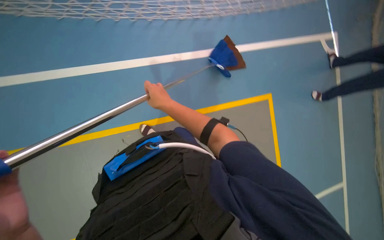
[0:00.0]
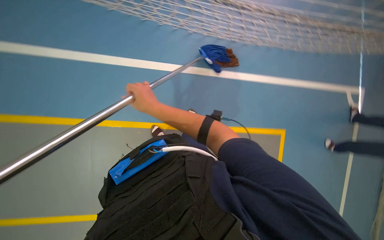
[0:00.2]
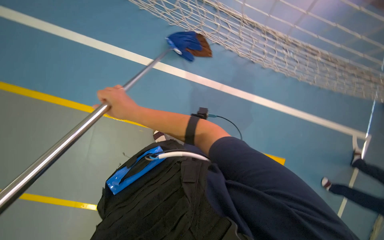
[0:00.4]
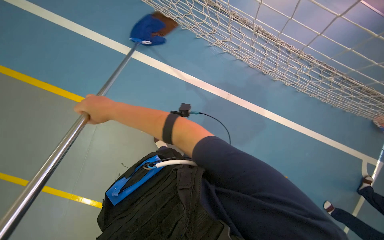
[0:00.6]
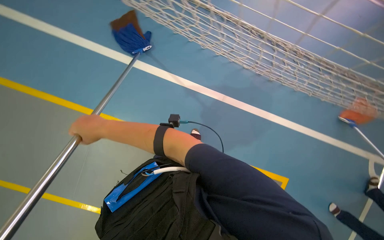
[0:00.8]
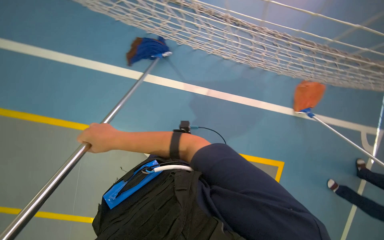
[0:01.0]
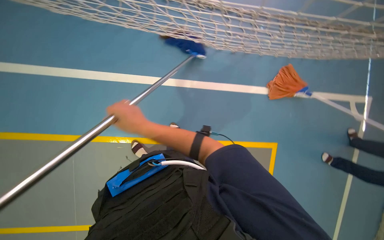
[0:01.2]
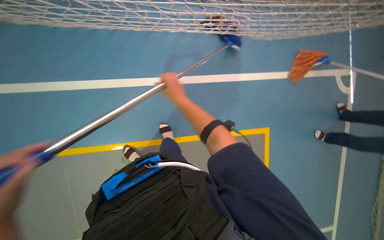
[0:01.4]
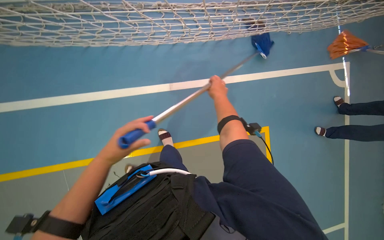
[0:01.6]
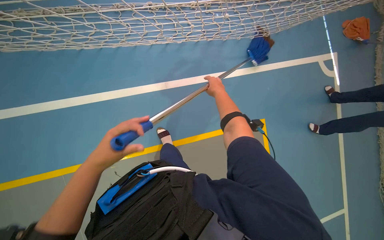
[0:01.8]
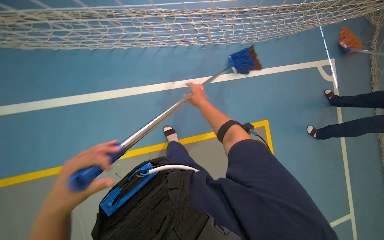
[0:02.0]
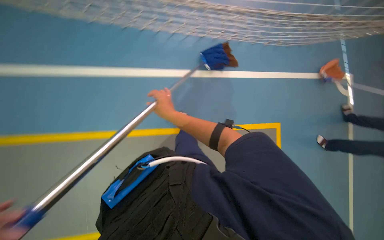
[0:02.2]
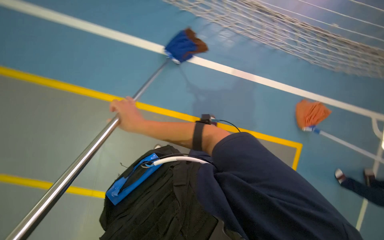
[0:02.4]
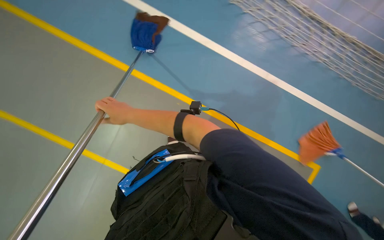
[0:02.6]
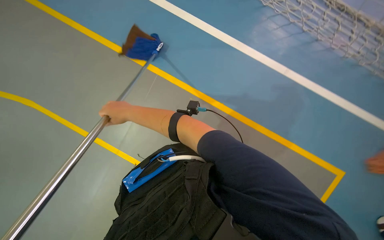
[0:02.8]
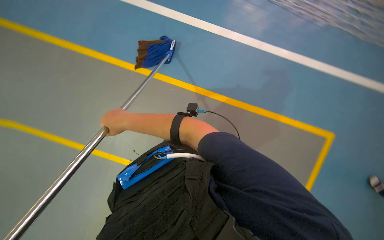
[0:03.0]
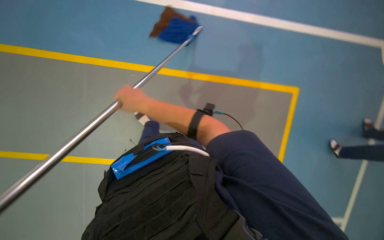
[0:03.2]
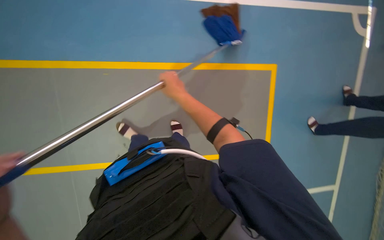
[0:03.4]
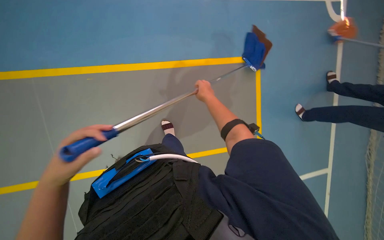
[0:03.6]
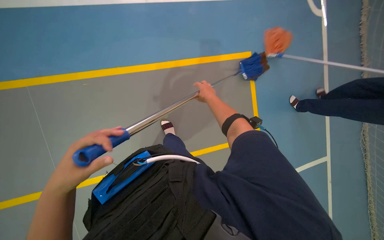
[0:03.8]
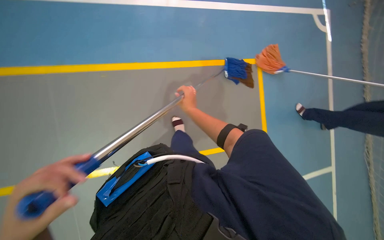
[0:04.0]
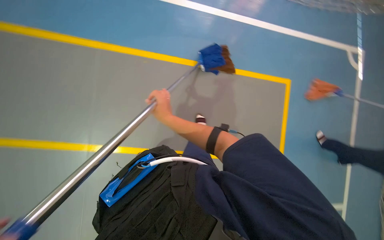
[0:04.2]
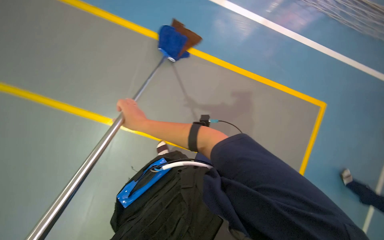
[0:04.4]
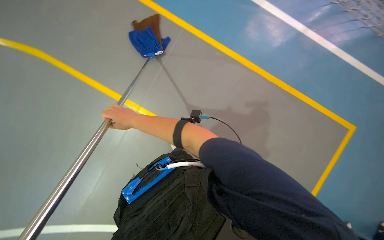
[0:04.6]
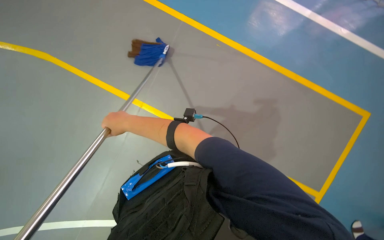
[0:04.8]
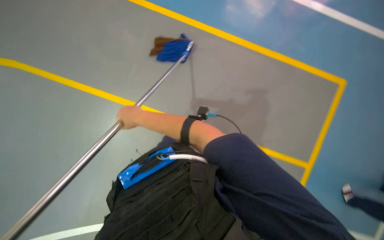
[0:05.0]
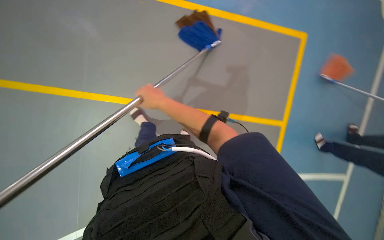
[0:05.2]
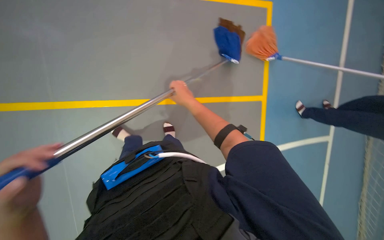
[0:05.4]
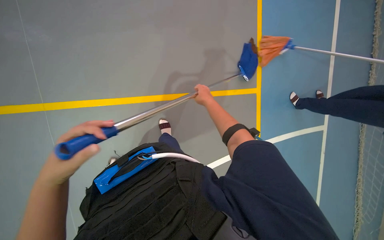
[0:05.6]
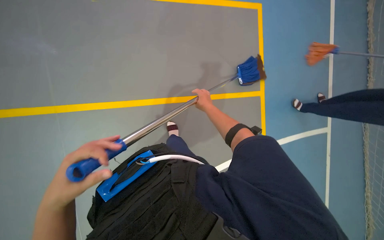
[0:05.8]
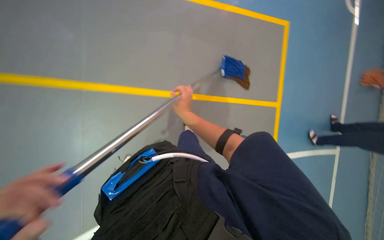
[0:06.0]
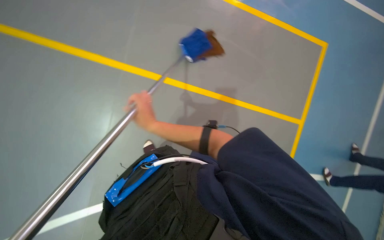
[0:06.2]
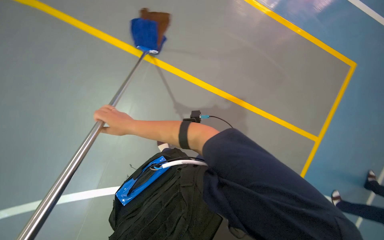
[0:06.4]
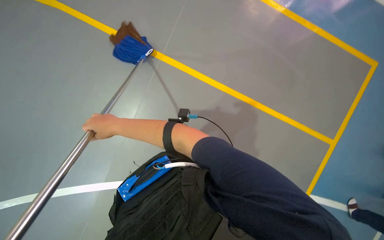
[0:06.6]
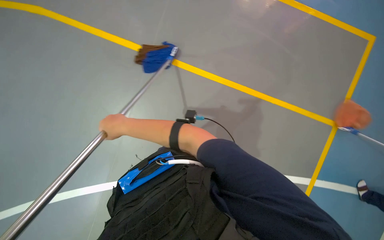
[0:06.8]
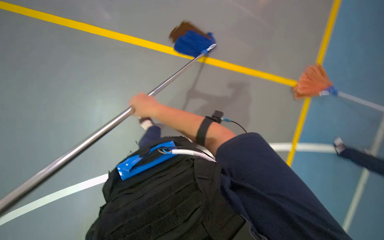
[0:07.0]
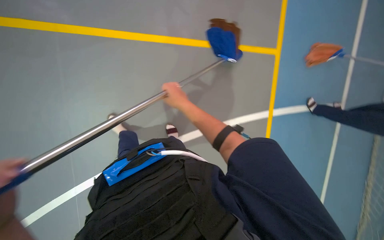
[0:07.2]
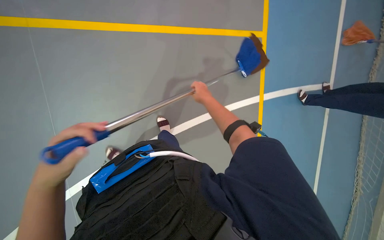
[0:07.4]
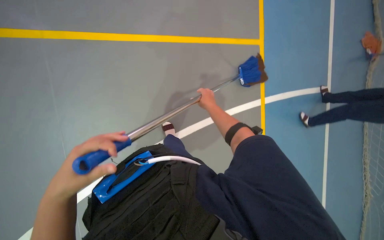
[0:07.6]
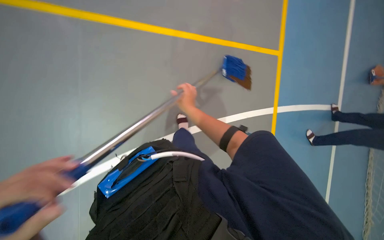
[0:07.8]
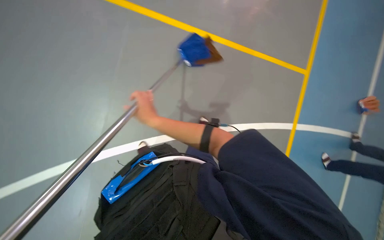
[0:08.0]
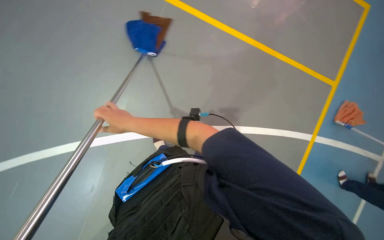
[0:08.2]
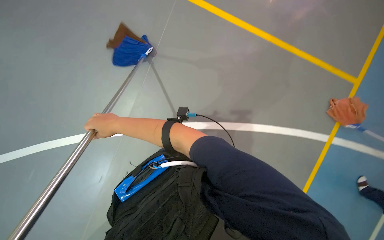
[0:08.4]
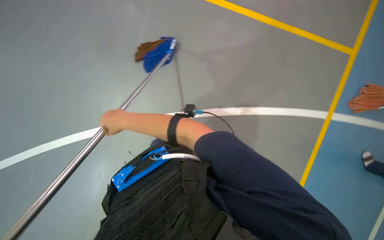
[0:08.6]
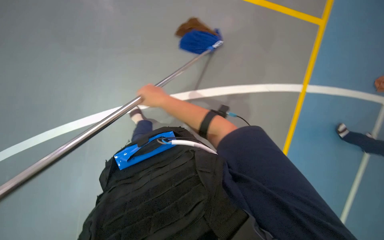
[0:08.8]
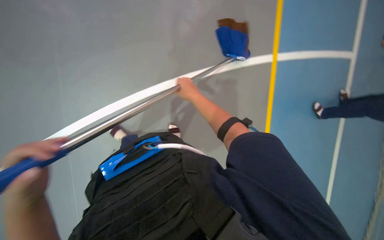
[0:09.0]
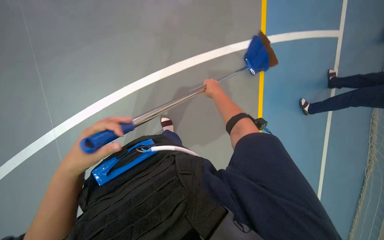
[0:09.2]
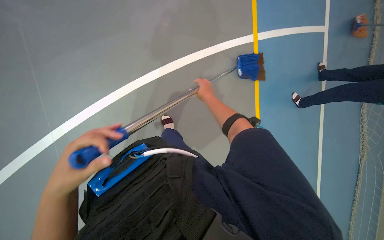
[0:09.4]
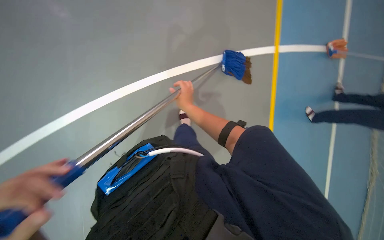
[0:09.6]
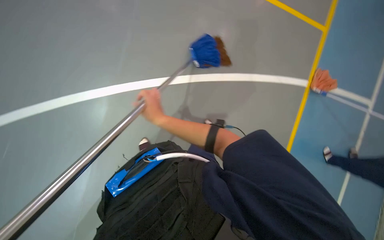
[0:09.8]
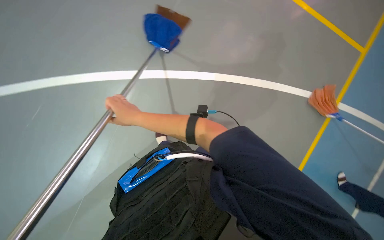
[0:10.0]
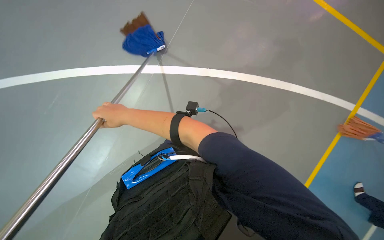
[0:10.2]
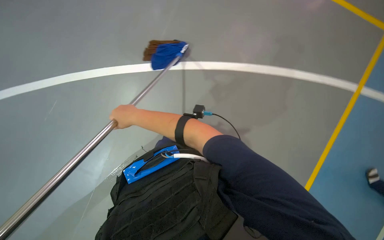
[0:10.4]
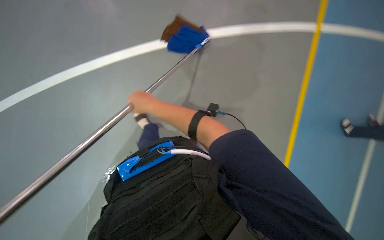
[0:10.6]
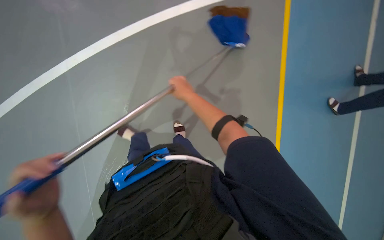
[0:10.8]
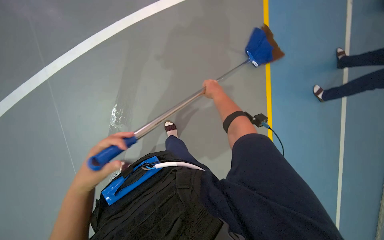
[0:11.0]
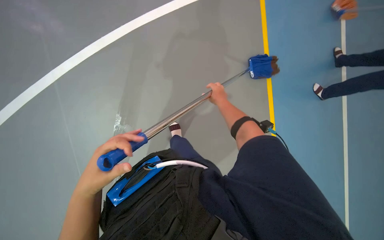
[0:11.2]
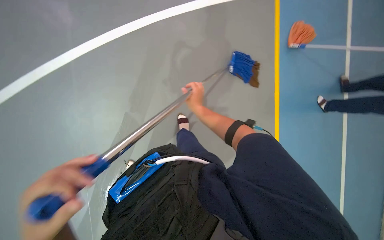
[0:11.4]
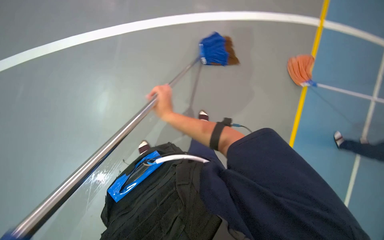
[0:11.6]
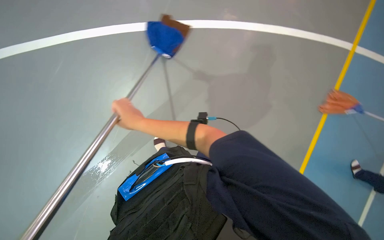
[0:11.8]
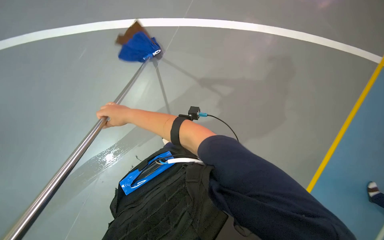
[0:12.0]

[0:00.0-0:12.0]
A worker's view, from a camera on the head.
Job: mopping floor.
The whole recording: Mopping floor with bucket. The worker dips and wrings the mop in the bucket, then mops the floor, and moves the cleaning cart.
0:03.0 to 0:04.4: The right hand goes to the right and returns, some 35 cm each way.
0:04.4 to 0:06.0: The right hand goes roughly 10 cm to the right.
0:06.0 to 0:07.6: The right hand travels to the left and back again, roughly 25 cm each way.
0:07.6 to 0:09.0: The head rotates about 35 degrees to the left. The right hand reaches approximately 60 cm to the left, then returns.
0:09.0 to 0:10.4: The camera travels about 50 cm. The head rotates roughly 15 degrees to the left.
0:10.4 to 0:12.0: The right hand moves approximately 35 cm to the right and comes back.

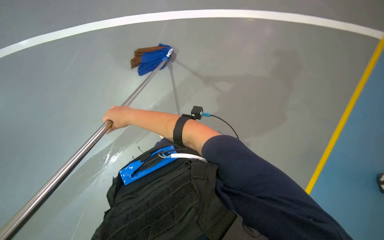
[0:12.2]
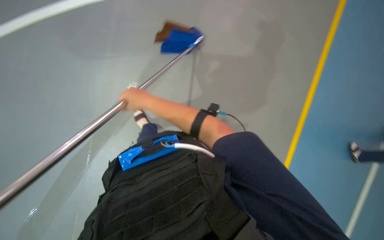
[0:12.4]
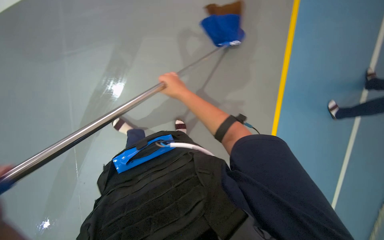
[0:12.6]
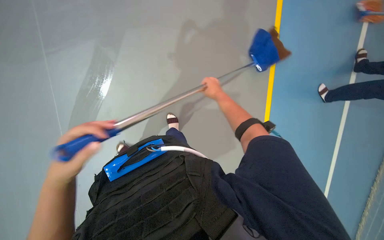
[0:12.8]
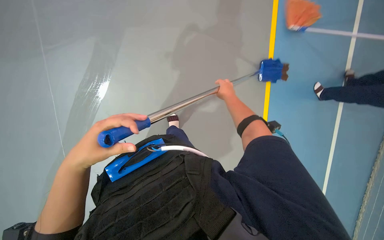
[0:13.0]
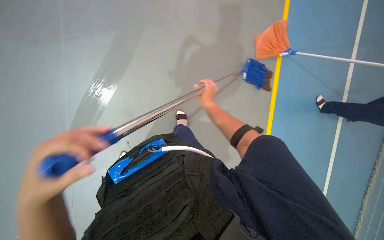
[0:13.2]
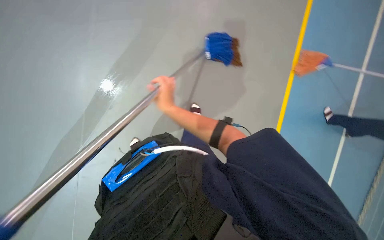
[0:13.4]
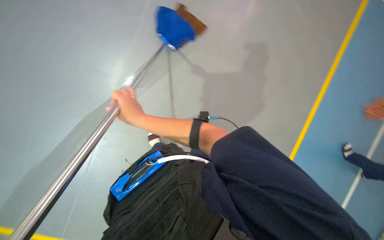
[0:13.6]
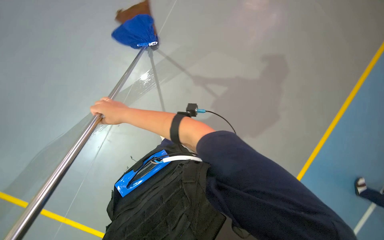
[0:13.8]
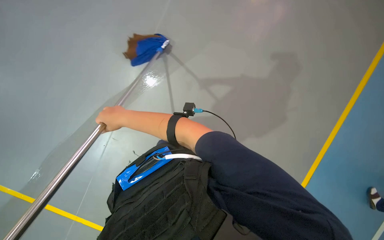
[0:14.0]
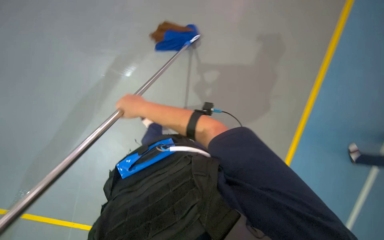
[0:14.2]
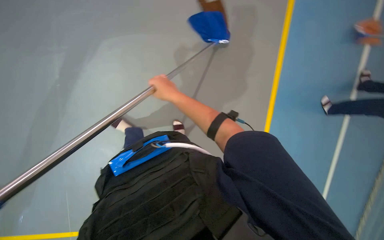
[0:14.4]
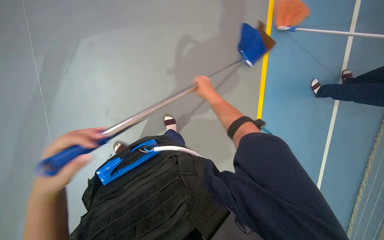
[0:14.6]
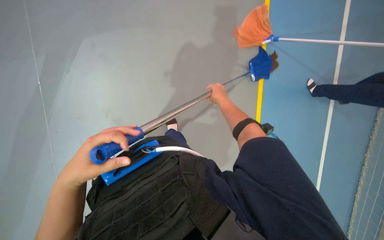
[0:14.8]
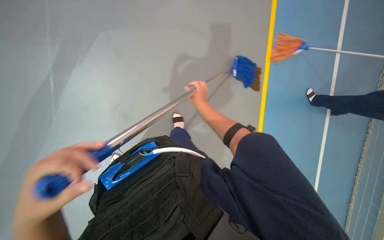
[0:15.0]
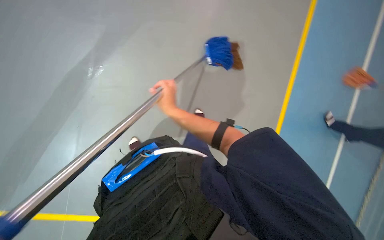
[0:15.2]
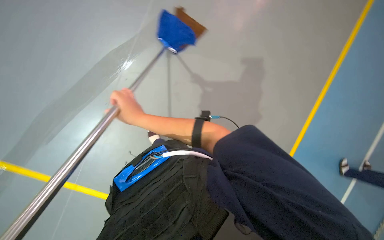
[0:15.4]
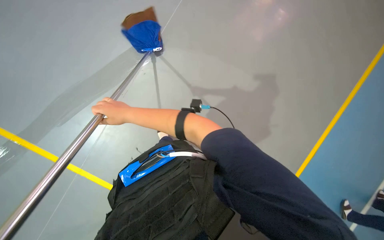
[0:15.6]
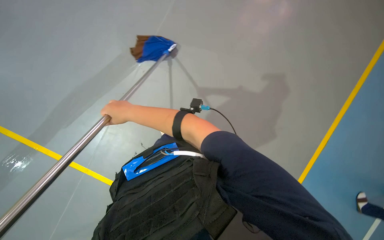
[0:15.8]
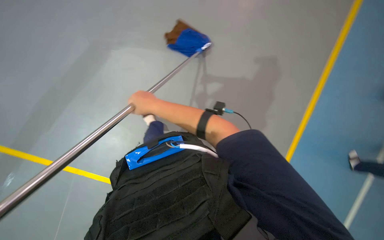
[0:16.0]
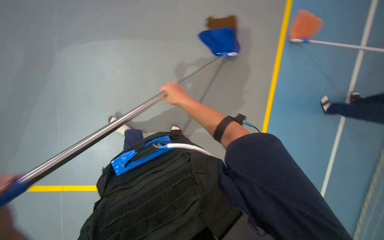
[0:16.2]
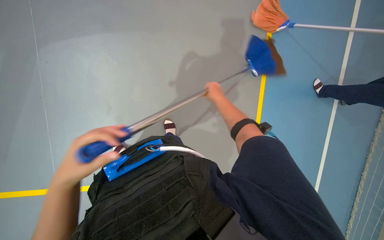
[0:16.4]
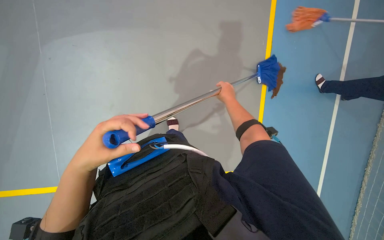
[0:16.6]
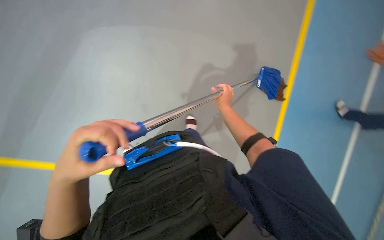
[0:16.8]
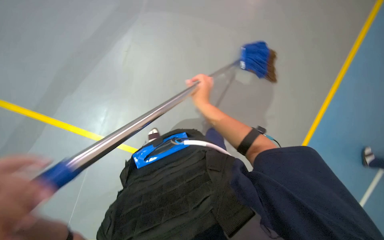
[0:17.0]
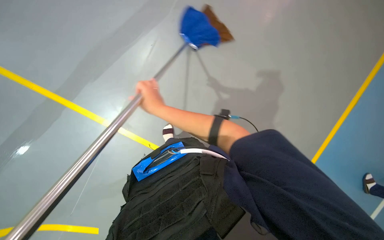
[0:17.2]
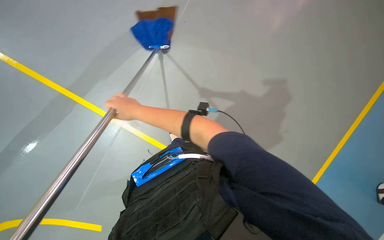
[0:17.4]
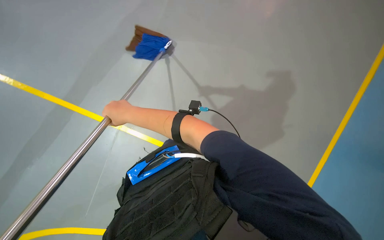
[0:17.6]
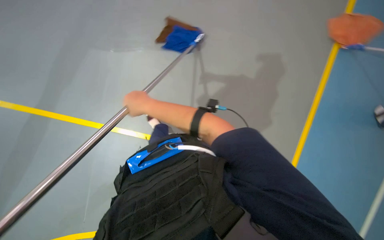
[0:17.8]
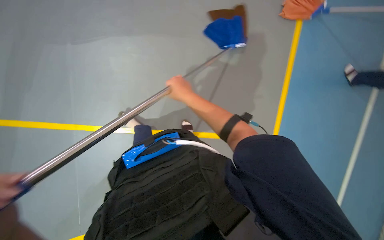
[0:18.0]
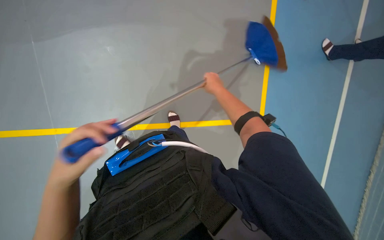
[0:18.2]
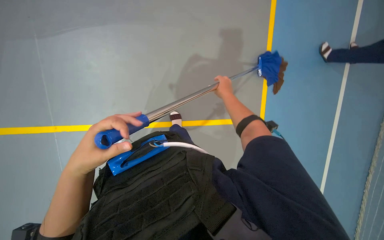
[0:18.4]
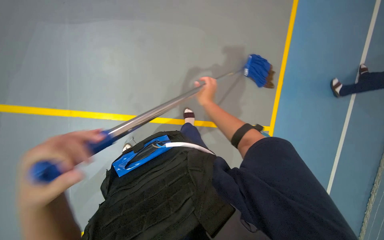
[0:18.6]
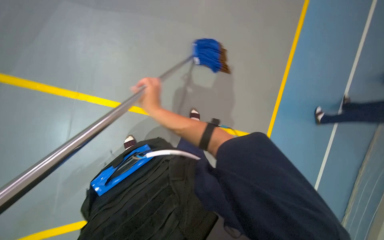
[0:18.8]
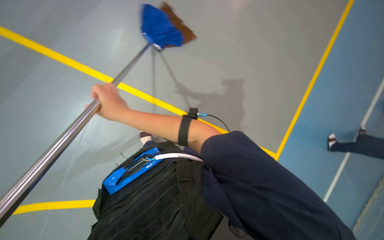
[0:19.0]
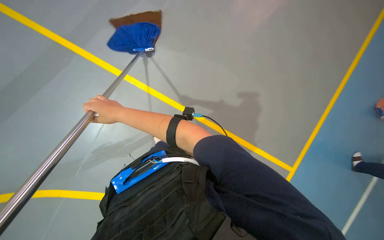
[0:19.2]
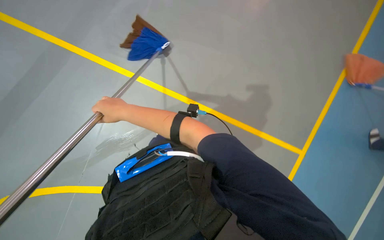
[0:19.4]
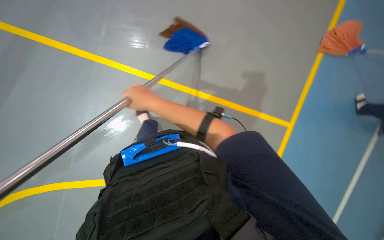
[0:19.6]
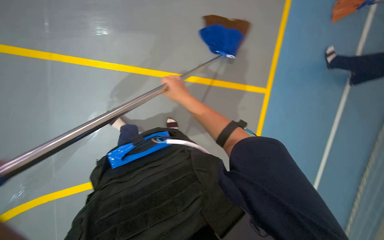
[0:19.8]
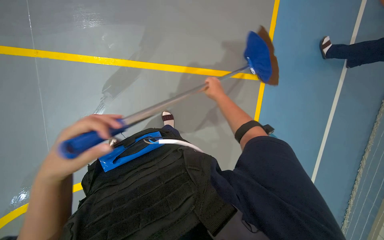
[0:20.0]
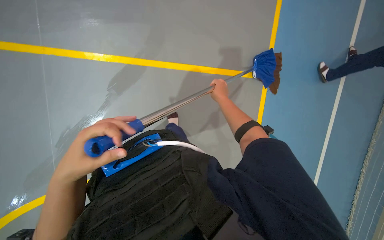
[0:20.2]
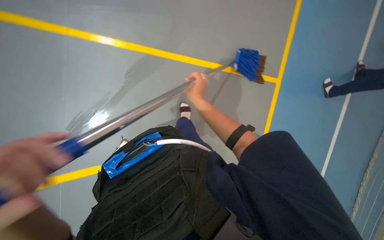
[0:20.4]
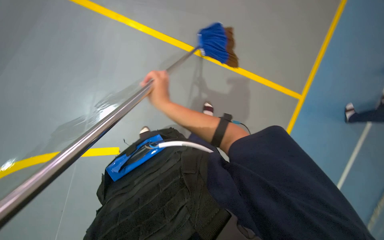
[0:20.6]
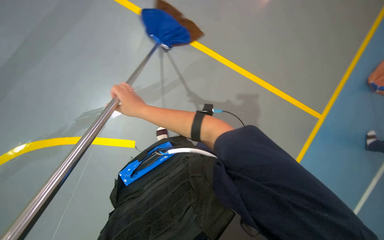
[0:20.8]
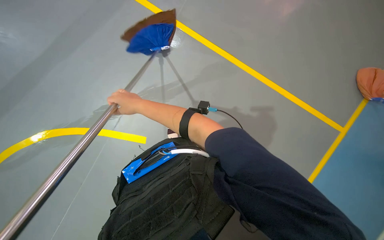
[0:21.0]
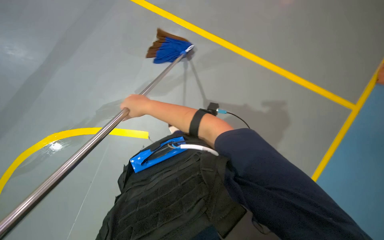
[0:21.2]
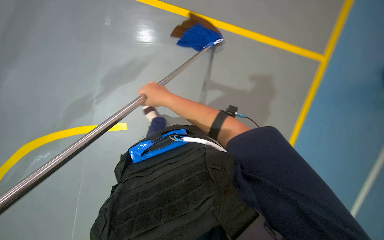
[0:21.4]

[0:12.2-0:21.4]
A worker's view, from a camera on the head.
Job: mopping floor.
The whole recording: Mopping floor with bucket. The worker dips and wrings the mop in the bucket, then mops the floor, and moves the cleaning cart.
0:15.2 to 0:16.8: The right hand is displaced to the right by approximately 10 cm.
0:16.8 to 0:18.4: The right hand reaches some 30 cm to the left, then returns.
0:18.4 to 0:19.8: The right hand travels to the left by about 25 cm.
